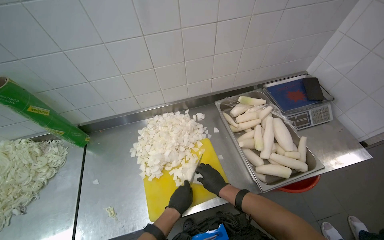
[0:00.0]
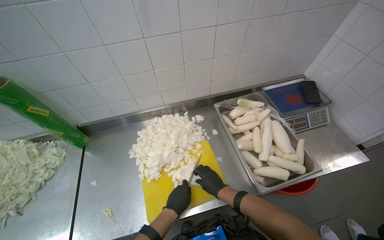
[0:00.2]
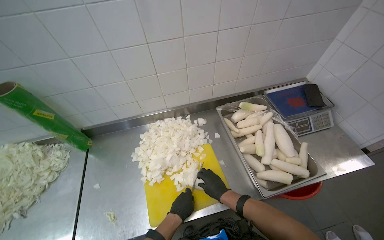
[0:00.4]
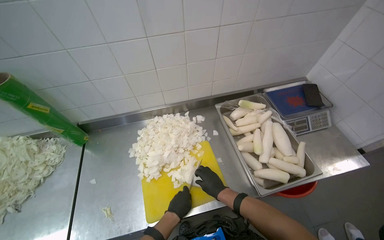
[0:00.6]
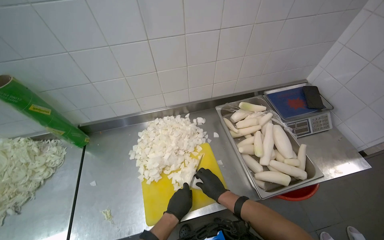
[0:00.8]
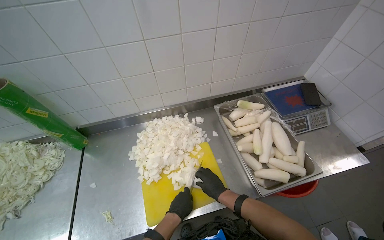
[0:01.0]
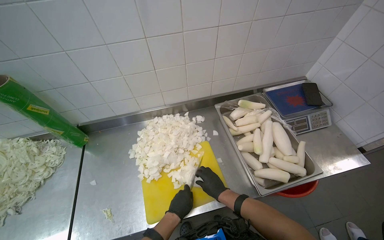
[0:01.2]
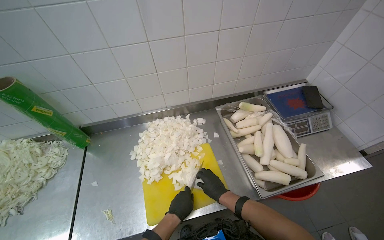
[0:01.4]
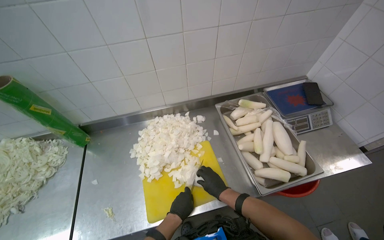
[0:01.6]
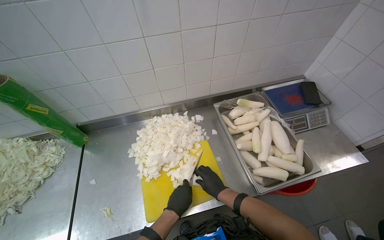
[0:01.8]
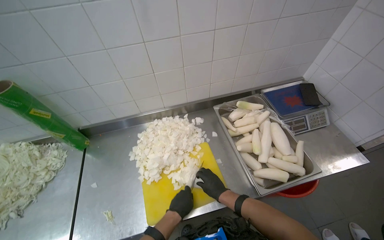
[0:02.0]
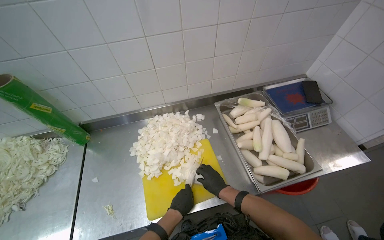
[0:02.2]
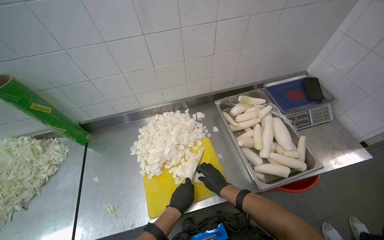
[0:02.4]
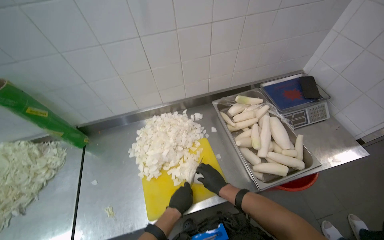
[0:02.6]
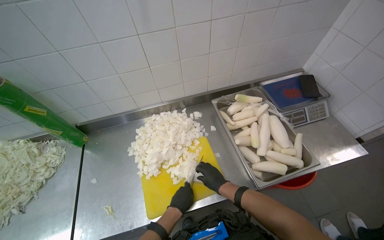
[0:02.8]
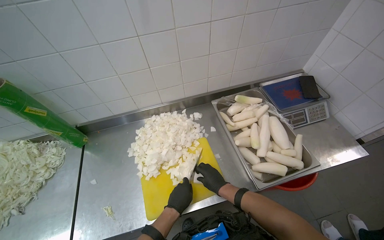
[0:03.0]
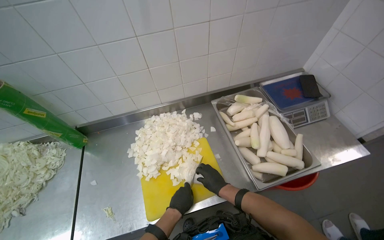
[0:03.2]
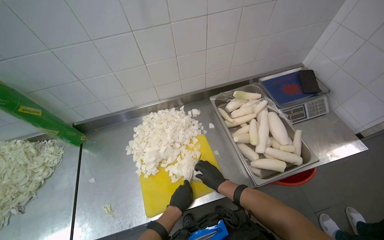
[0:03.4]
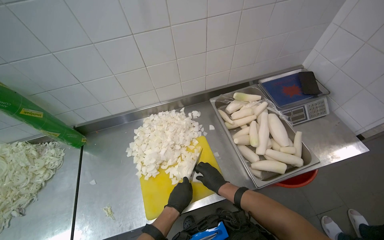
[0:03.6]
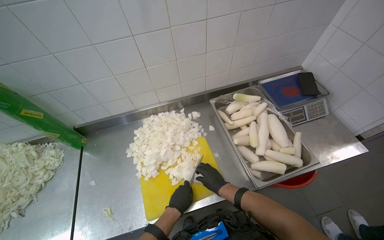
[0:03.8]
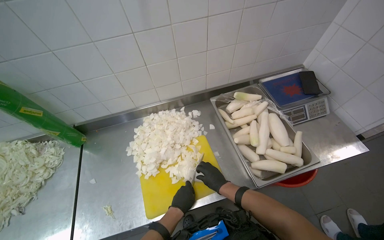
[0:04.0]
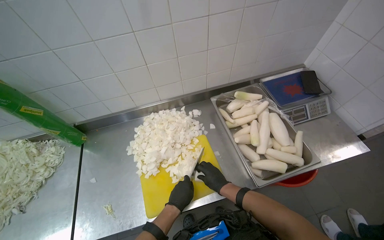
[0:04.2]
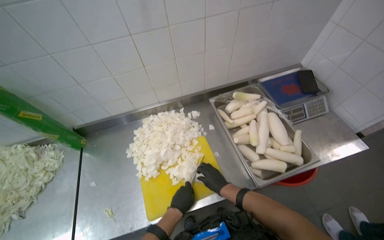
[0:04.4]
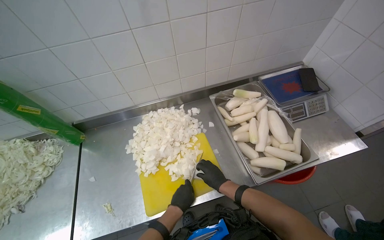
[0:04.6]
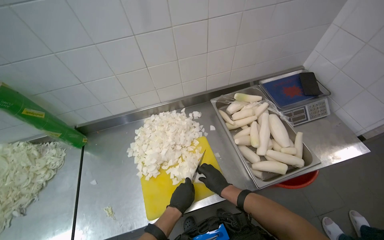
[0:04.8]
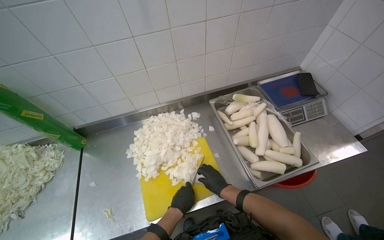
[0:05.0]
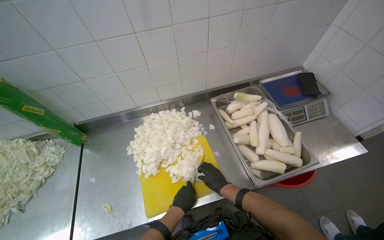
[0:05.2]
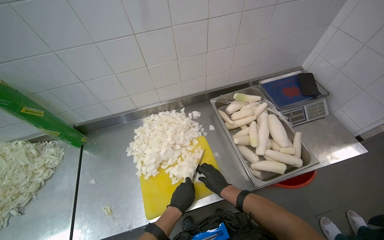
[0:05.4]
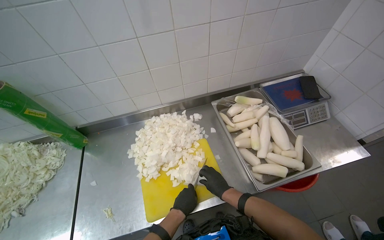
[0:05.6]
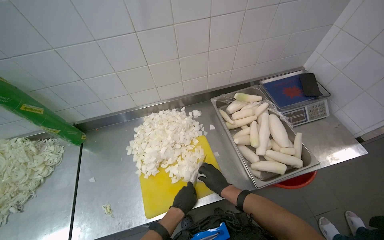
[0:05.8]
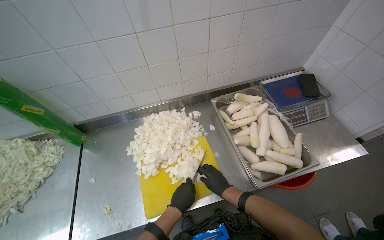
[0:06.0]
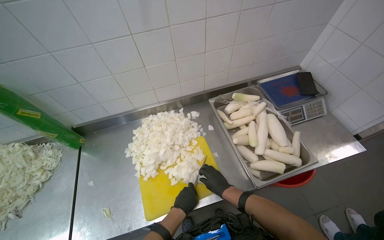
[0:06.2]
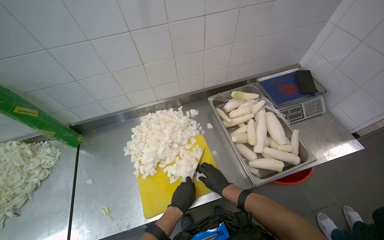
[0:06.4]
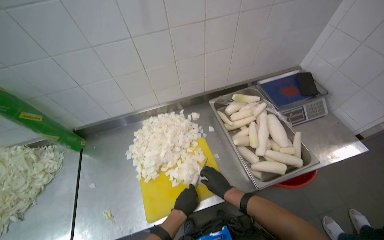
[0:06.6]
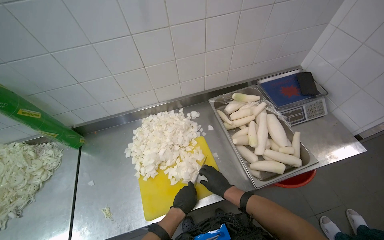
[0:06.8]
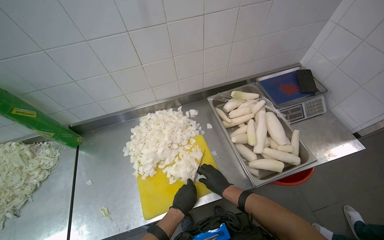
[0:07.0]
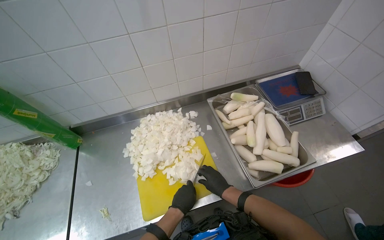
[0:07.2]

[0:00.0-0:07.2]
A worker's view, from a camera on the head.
Job: preparing food.
The whole recording: Chopping white vegetables. Chops white vegetables into small pieces on a yellow cutting board.
0:00.0 to 0:07.2: The hands stay close to where they were, moving slightly.

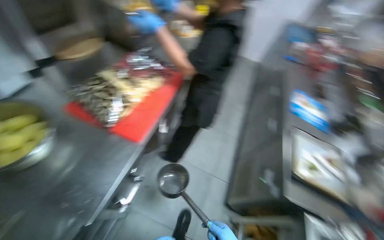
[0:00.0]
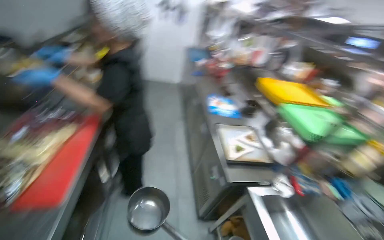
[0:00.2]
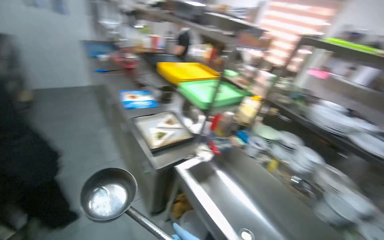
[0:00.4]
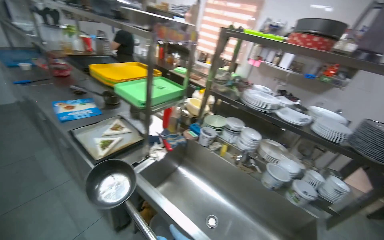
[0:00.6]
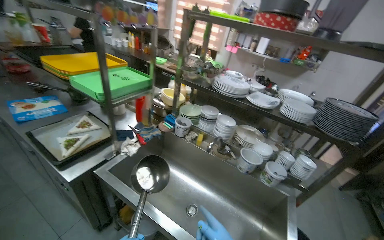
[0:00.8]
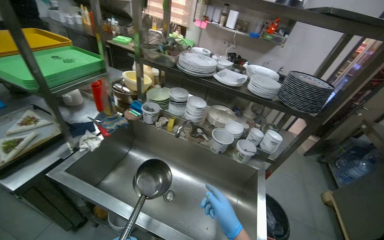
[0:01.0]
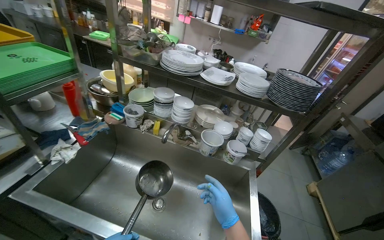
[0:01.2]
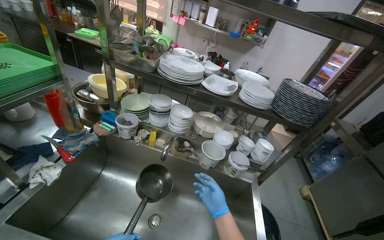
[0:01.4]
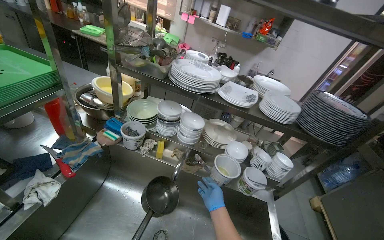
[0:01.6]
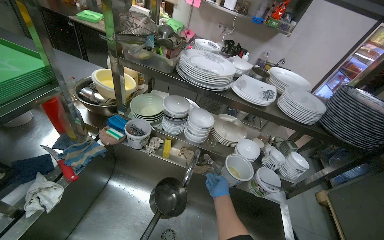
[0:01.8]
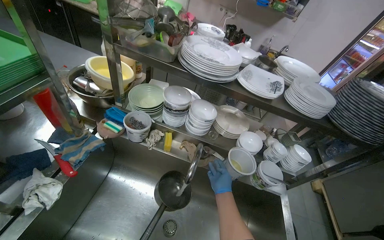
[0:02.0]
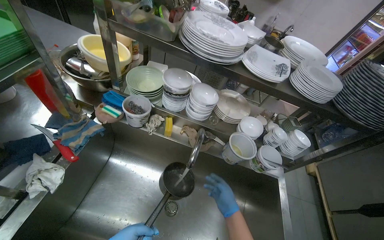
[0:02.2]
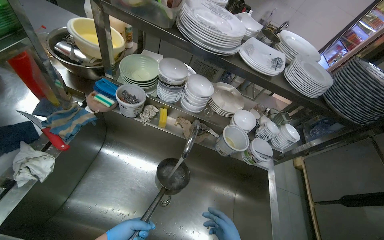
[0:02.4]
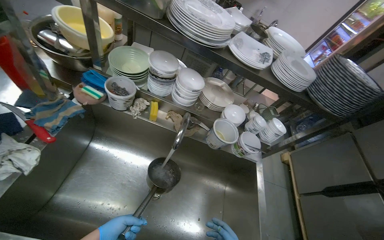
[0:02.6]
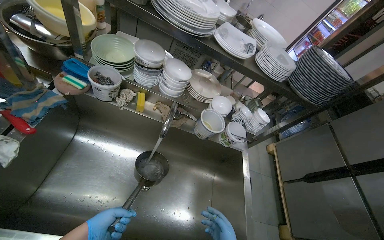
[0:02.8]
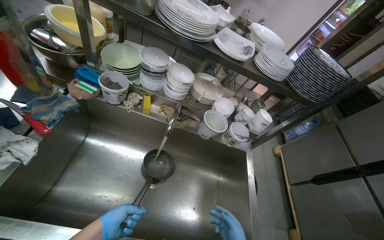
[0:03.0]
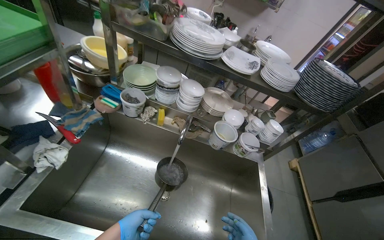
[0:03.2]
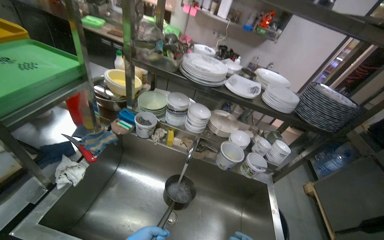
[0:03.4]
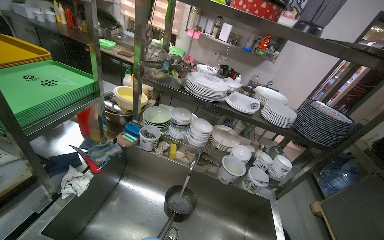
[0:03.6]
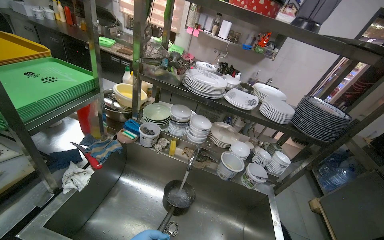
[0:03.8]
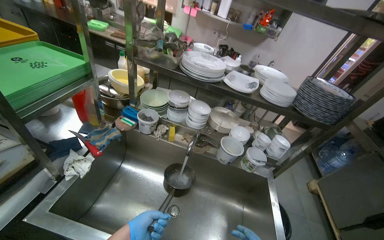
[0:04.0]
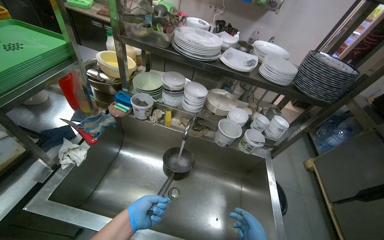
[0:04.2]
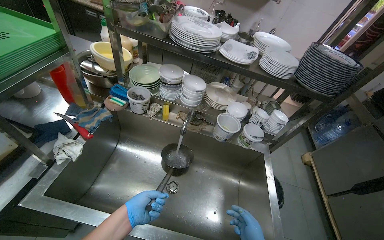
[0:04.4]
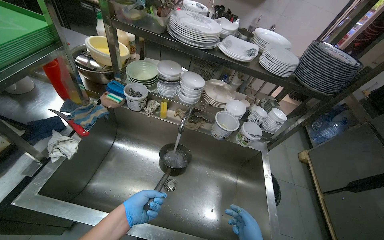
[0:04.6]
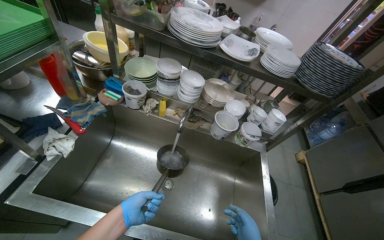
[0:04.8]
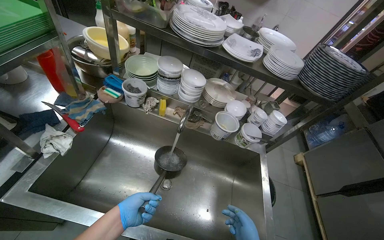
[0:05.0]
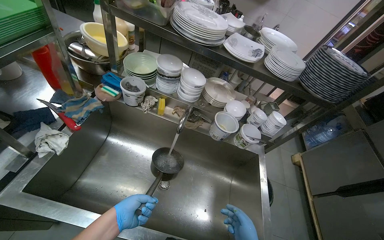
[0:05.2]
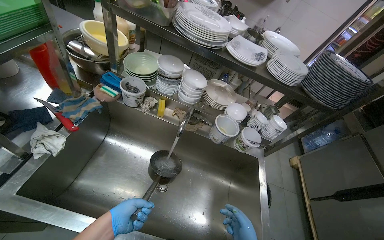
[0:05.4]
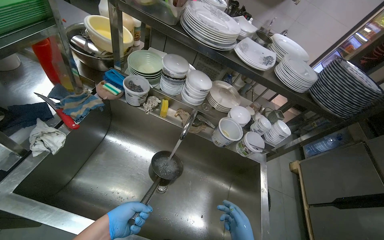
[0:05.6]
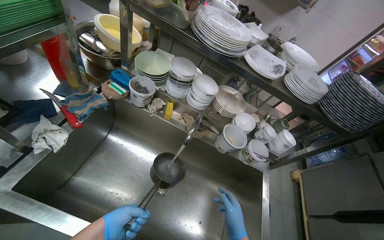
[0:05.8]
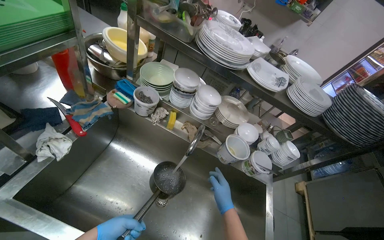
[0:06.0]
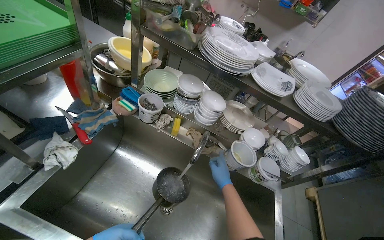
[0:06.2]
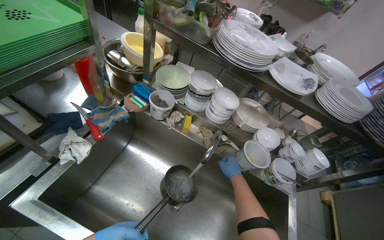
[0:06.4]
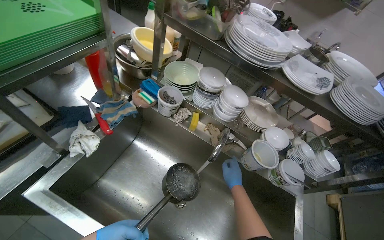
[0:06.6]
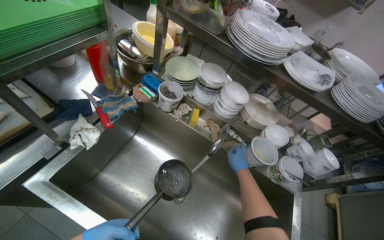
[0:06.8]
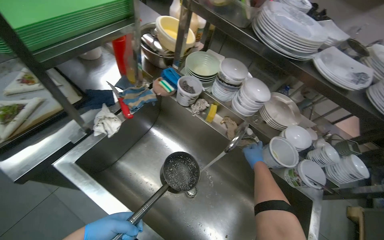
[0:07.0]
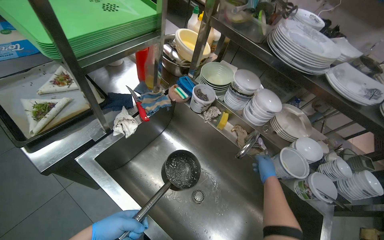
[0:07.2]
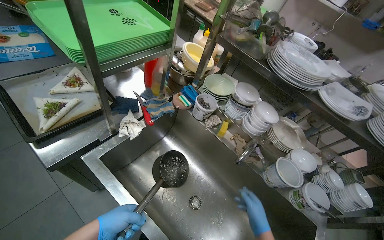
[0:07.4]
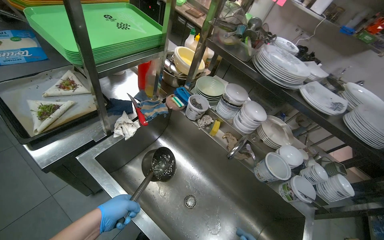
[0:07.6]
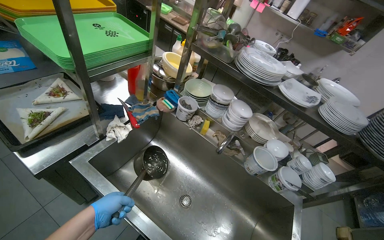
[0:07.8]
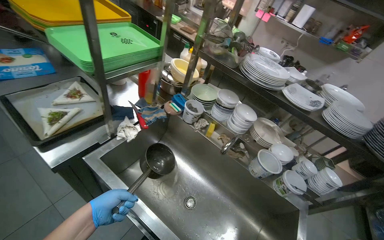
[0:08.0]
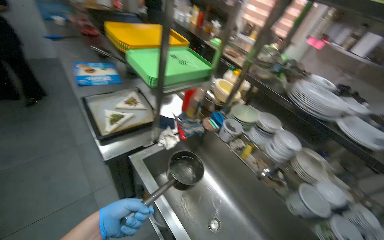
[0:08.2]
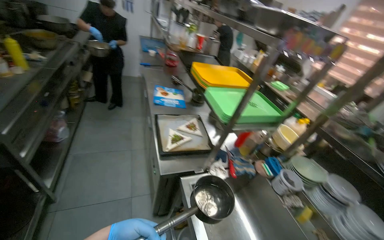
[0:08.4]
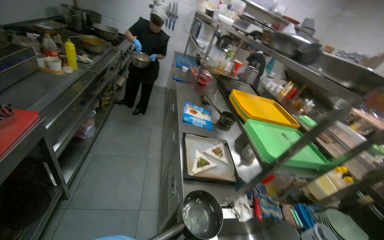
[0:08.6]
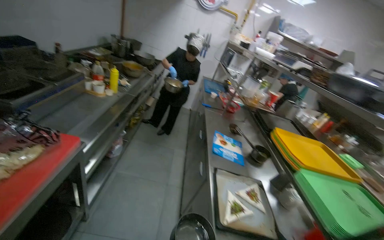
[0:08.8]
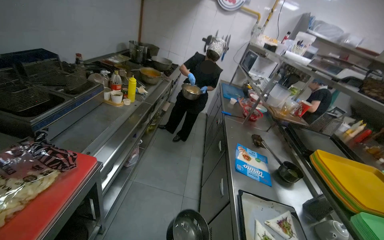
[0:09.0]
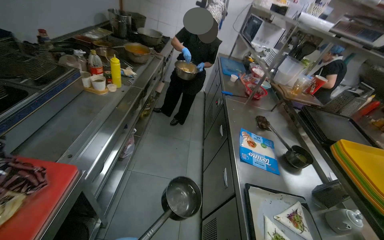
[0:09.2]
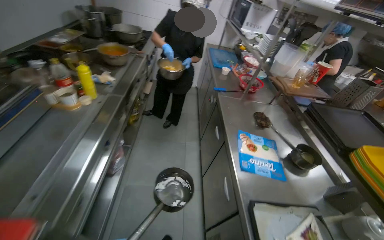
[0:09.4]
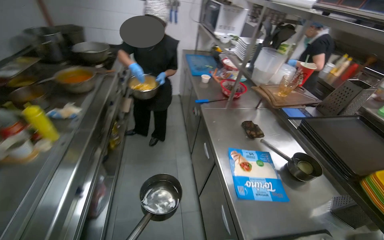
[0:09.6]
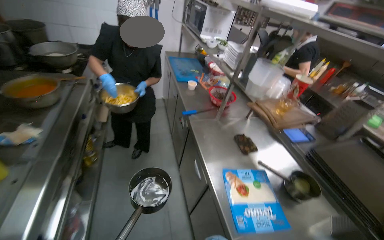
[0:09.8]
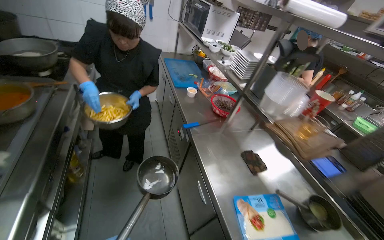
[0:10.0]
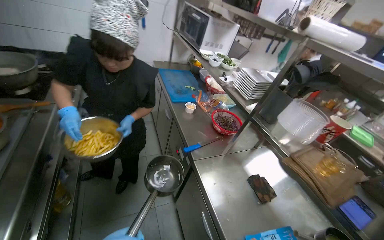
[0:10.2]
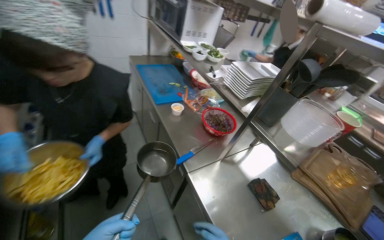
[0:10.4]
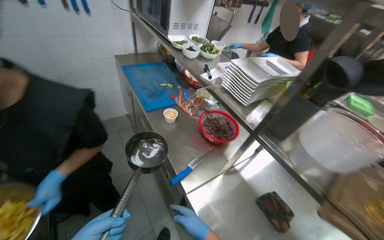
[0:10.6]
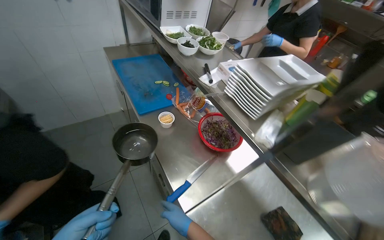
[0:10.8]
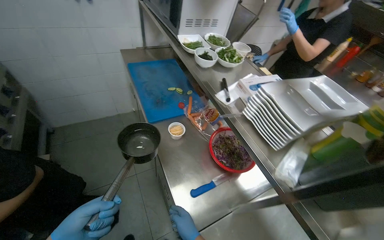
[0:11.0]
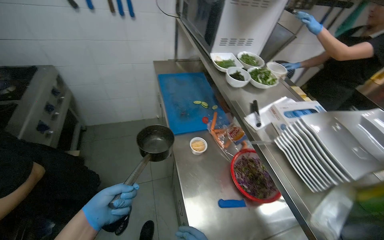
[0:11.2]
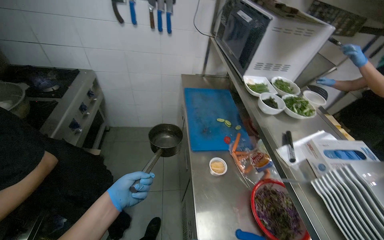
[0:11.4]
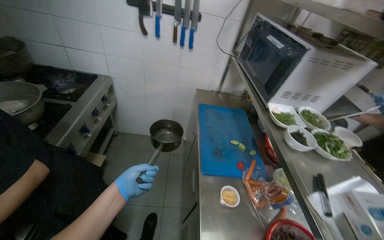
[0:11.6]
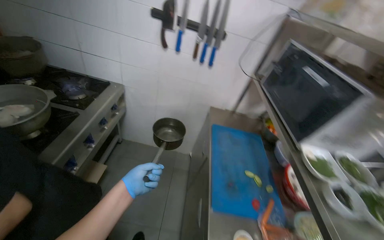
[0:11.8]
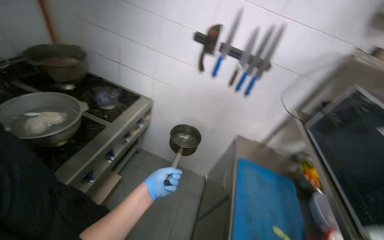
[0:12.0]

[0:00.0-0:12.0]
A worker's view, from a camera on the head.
Job: preparing food.
The whole recording: Placing water on gas stove to boil. The worker takes water from the sink and places it on the gas stove to boil.
0:00.0 to 0:01.6: The head travels approximately 70 cm. The head turns to the right by about 70 degrees.
0:01.6 to 0:03.0: The view tilts roughly 20 degrees downward.
0:06.0 to 0:07.6: The wearer looks some 15 degrees further to the left.
0:07.6 to 0:09.0: The head travels roughly 70 cm. The head rotates about 55 degrees to the left. The view tilts approximately 35 degrees upward.
0:09.0 to 0:10.4: The camera travels about 1.5 m. The wearer looks some 35 degrees further to the right. The camera pitches downward, by roughly 15 degrees.
0:10.4 to 0:12.0: The camera travels some 80 cm. The head turns to the left by roughly 45 degrees.
